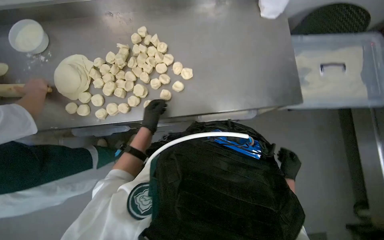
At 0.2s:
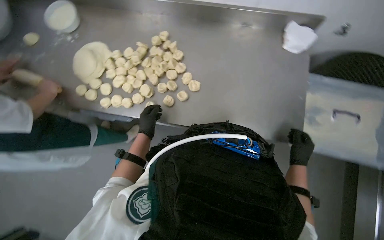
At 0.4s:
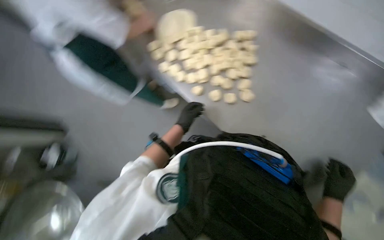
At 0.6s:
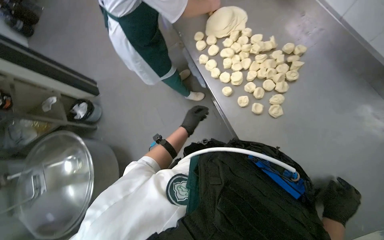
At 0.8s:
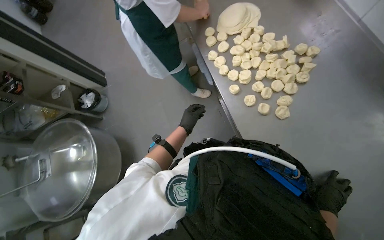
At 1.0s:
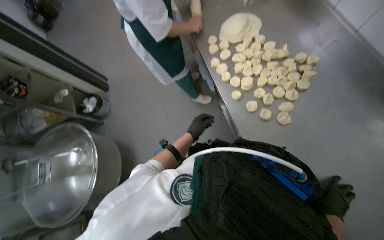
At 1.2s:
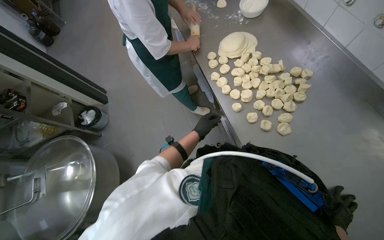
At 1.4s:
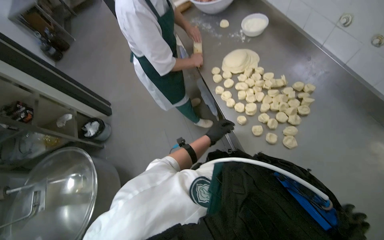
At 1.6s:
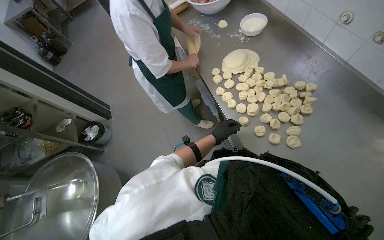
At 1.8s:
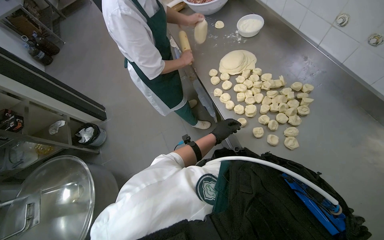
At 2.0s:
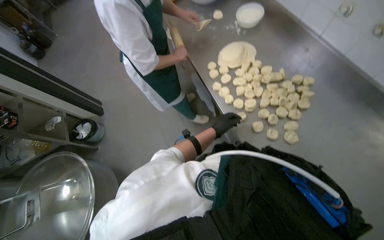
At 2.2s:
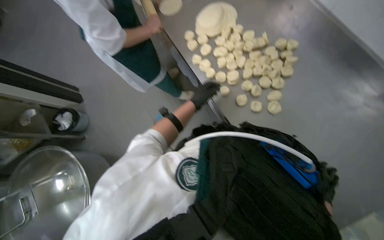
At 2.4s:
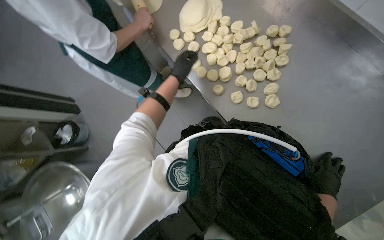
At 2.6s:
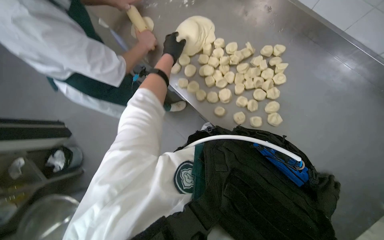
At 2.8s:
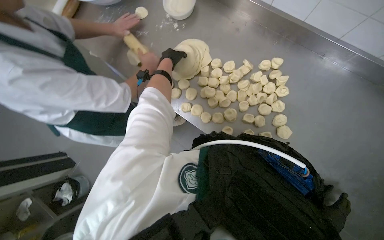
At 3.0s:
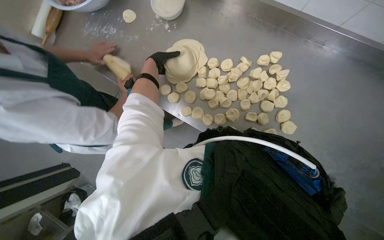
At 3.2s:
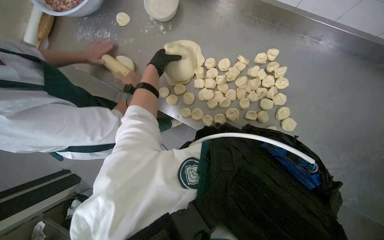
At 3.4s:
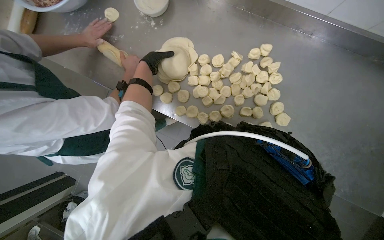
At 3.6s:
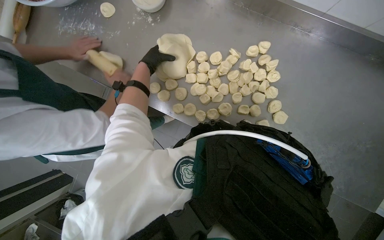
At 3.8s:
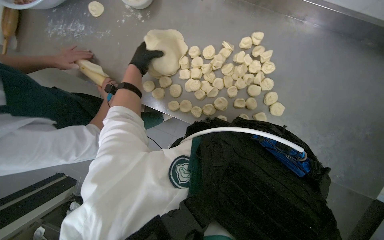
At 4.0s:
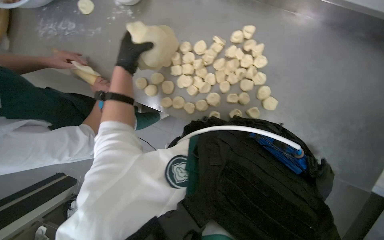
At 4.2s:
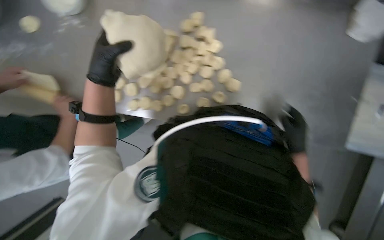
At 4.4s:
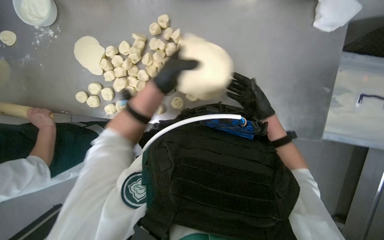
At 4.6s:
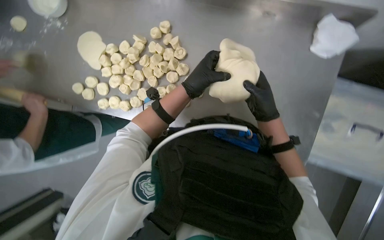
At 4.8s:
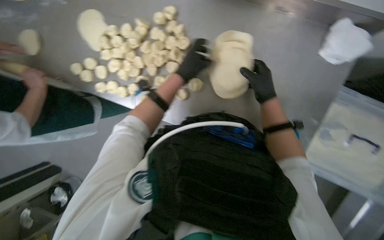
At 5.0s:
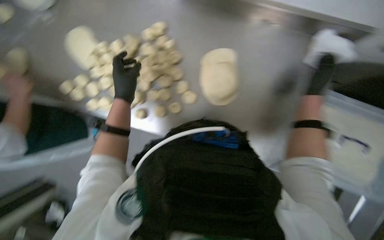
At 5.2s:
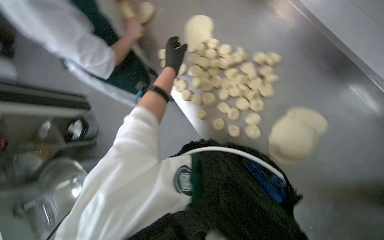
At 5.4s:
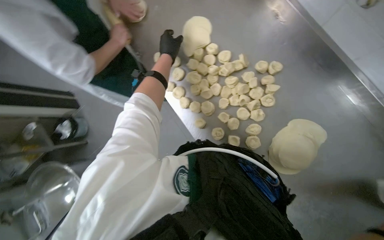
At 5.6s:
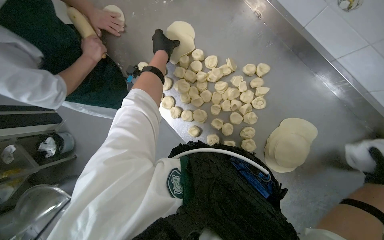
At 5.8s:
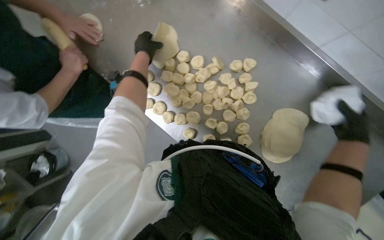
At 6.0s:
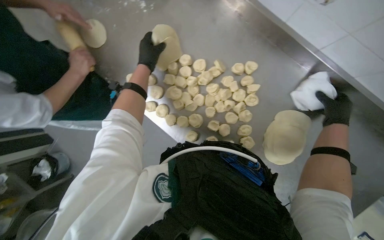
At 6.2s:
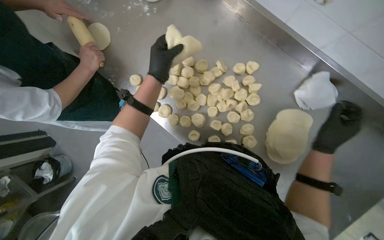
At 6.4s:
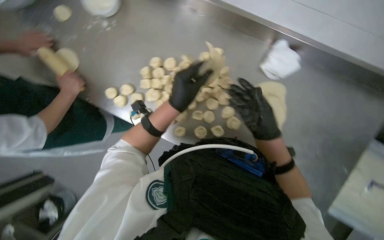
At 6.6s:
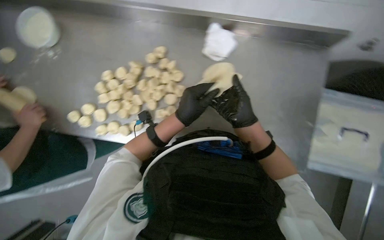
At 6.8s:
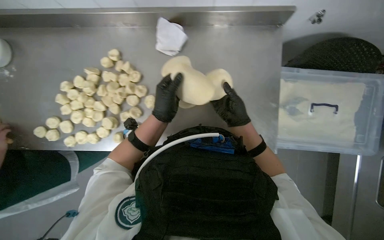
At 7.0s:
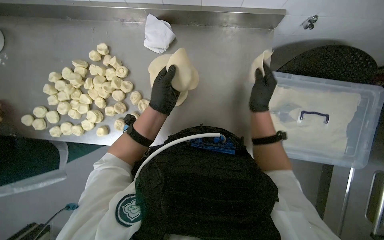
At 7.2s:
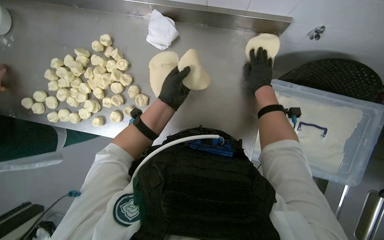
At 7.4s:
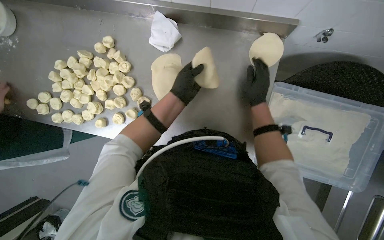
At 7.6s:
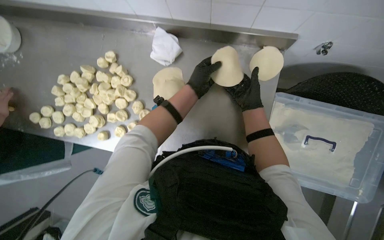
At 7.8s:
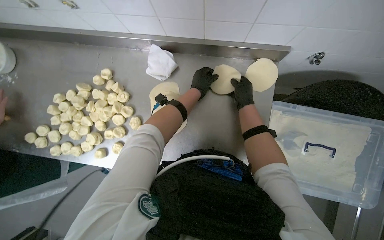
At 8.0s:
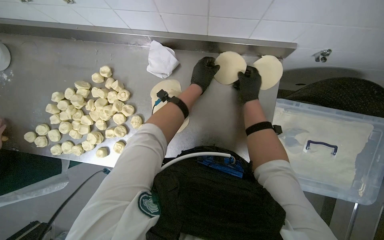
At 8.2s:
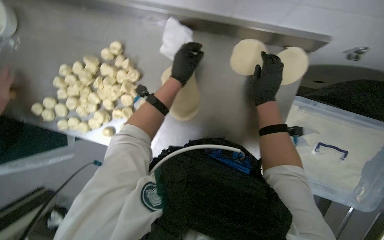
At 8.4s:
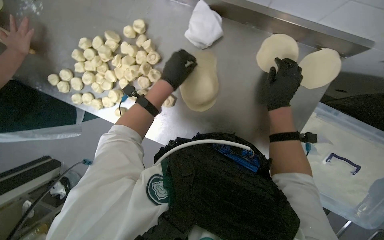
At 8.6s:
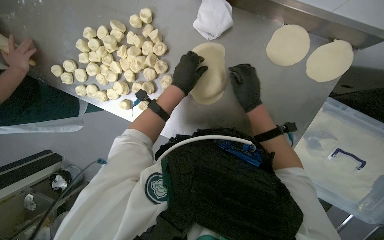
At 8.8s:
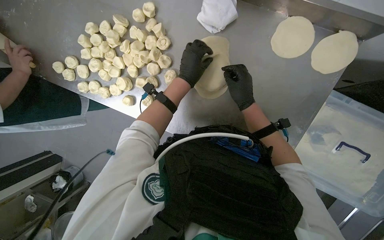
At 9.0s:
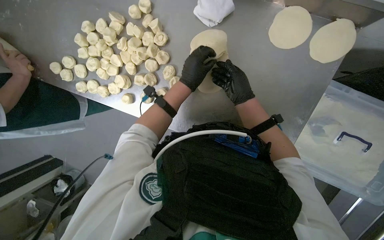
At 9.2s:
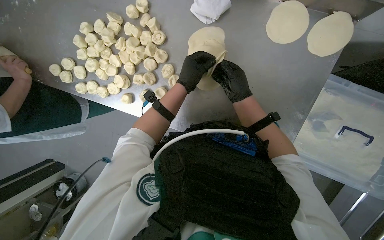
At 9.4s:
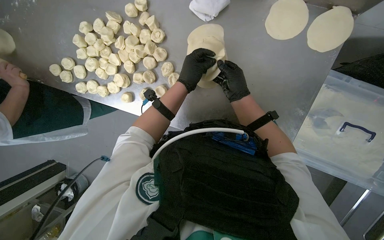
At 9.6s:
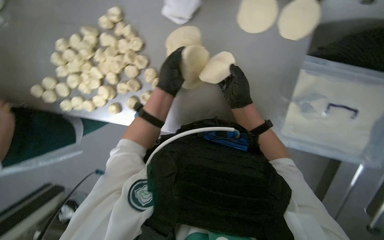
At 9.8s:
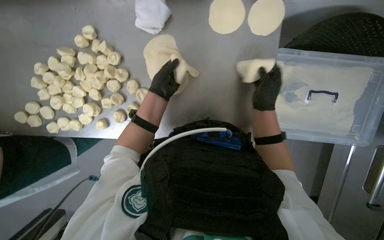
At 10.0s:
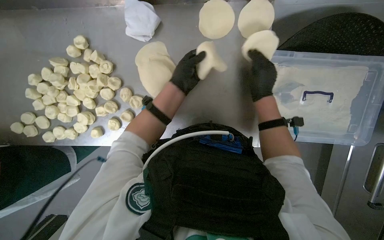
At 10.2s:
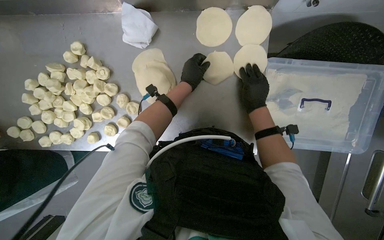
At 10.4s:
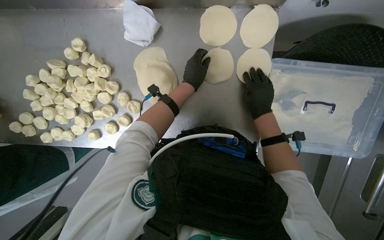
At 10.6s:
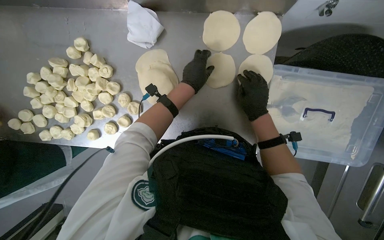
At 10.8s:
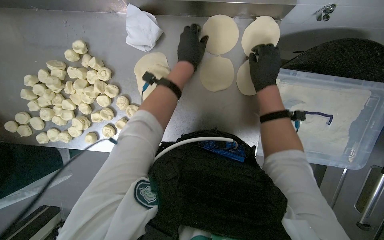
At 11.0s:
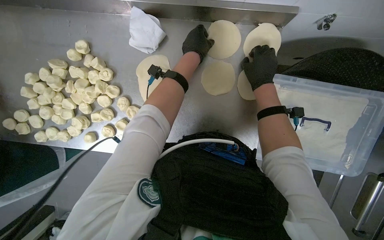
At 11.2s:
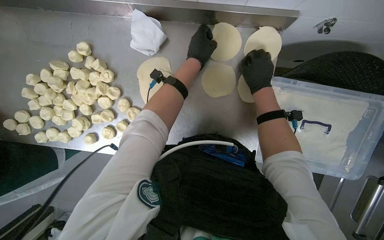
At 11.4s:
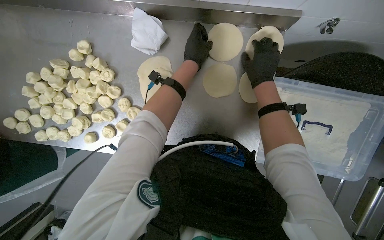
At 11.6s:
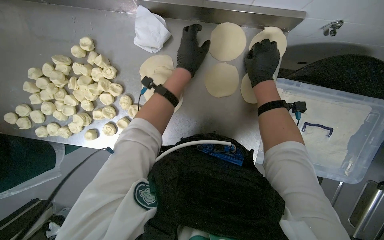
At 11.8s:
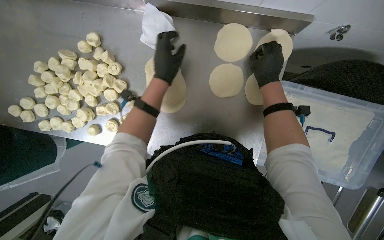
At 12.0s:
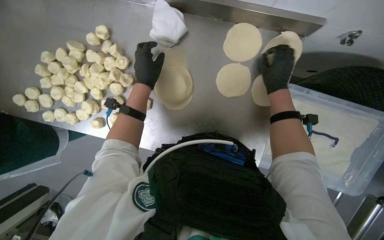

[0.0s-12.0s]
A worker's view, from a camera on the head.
Job: preparing food.
The whole recording: Flattening dough portions. The worker flattens dough portions by hand and arranges them on a tray.
0.0s to 1.6s: The wearer looks about 75 degrees further to the left.
1.6s to 3.0s: The scene turns approximately 35 degrees counterclockwise in the picture. The left hand travels up the picture by some 50 cm.
3.0s to 4.4s: The head rotates approximately 35 degrees to the right. The wearer looks approximately 15 degrees further downward.
4.4s to 6.0s: The view tips upward by about 15 degrees. The scene rotates clockwise by about 40 degrees.
6.0s to 7.6s: The camera is carried roughly 50 cm. Everything in view rotates about 30 degrees counterclockwise.
10.4s to 12.0s: The left hand heads to the left, covering approximately 20 cm. Meanwhile the right hand moves up the picture, about 15 cm.

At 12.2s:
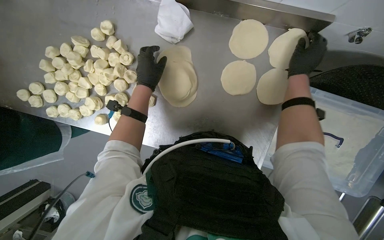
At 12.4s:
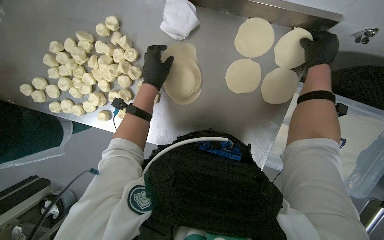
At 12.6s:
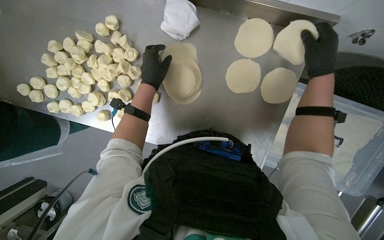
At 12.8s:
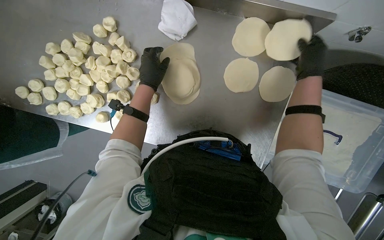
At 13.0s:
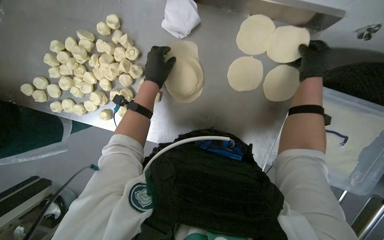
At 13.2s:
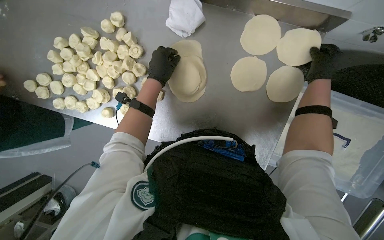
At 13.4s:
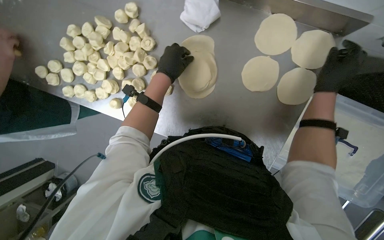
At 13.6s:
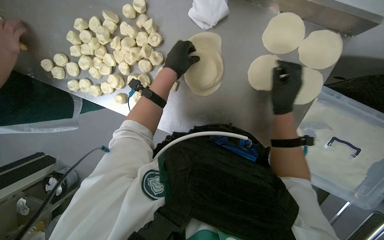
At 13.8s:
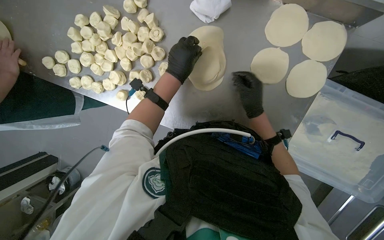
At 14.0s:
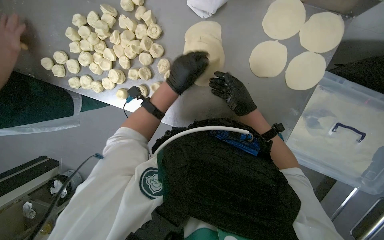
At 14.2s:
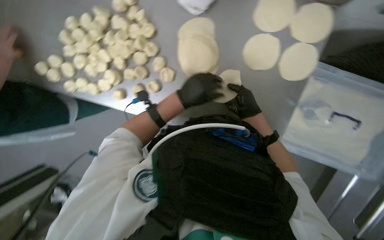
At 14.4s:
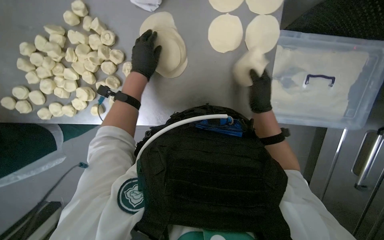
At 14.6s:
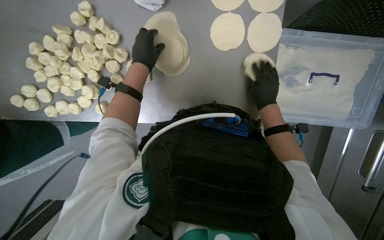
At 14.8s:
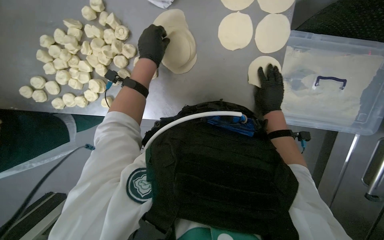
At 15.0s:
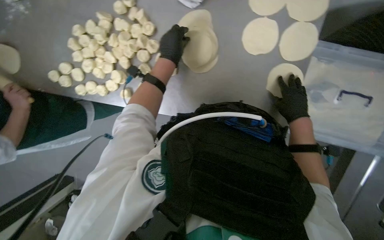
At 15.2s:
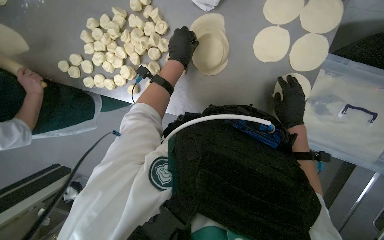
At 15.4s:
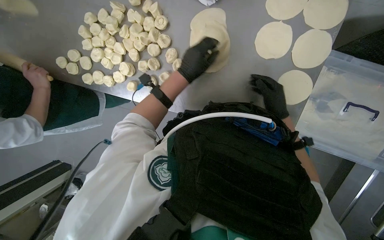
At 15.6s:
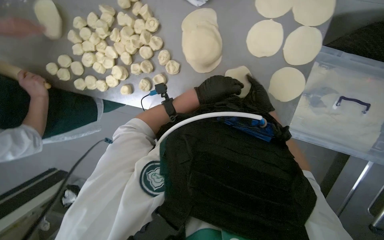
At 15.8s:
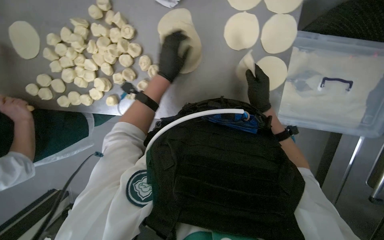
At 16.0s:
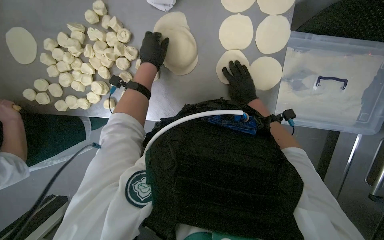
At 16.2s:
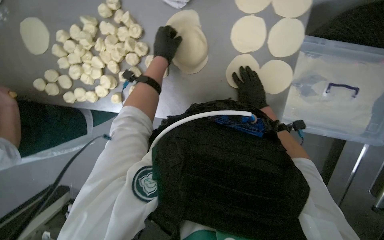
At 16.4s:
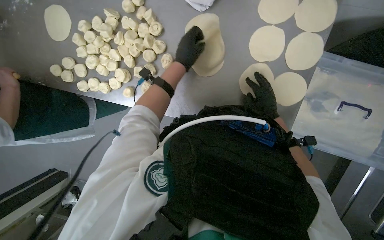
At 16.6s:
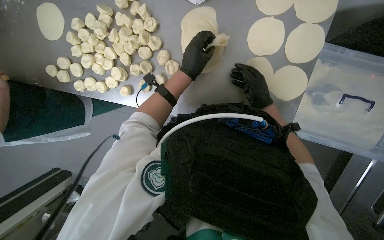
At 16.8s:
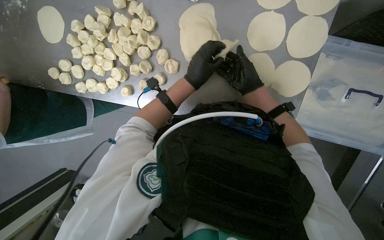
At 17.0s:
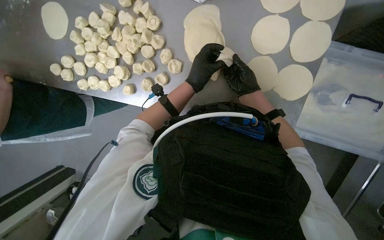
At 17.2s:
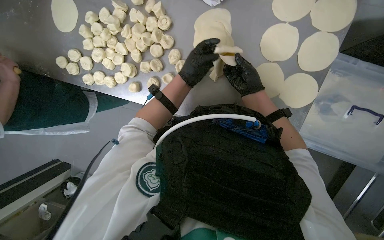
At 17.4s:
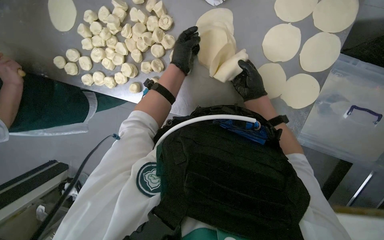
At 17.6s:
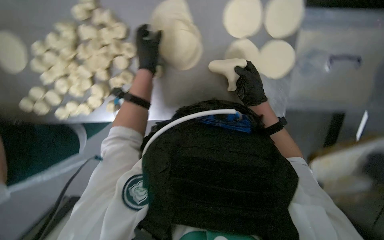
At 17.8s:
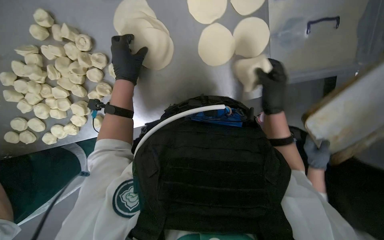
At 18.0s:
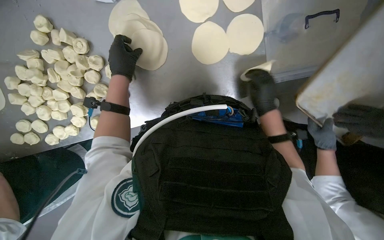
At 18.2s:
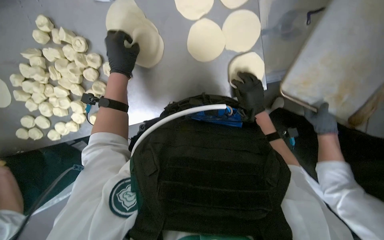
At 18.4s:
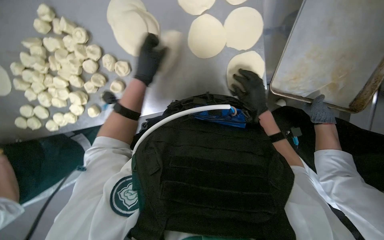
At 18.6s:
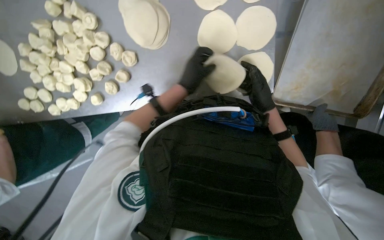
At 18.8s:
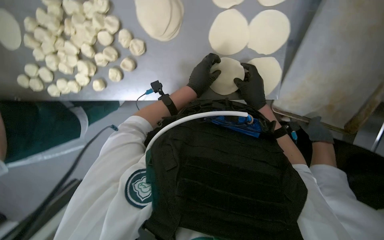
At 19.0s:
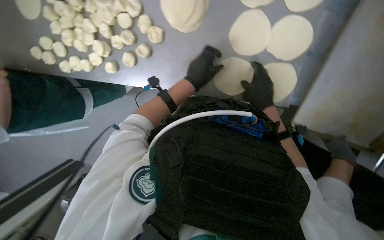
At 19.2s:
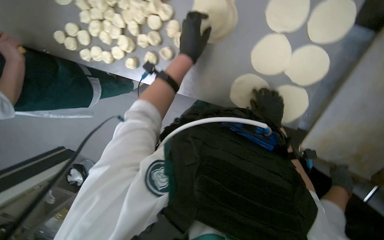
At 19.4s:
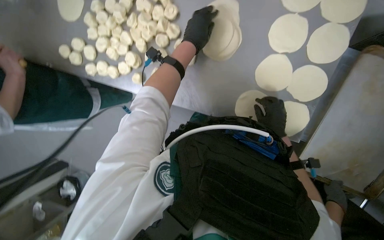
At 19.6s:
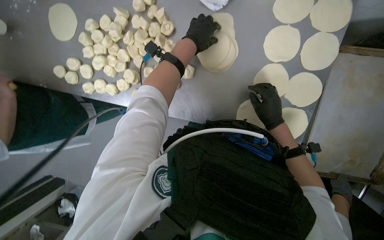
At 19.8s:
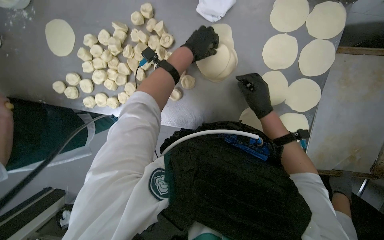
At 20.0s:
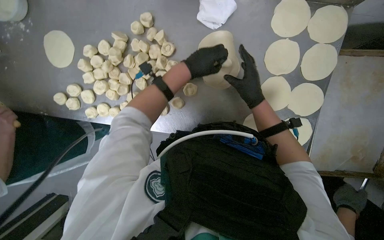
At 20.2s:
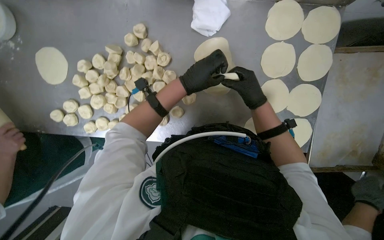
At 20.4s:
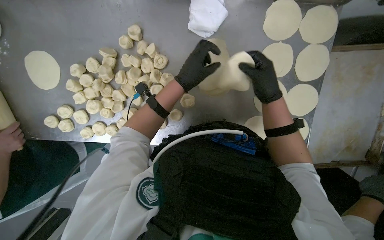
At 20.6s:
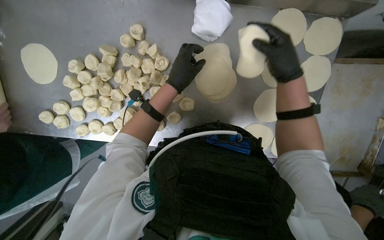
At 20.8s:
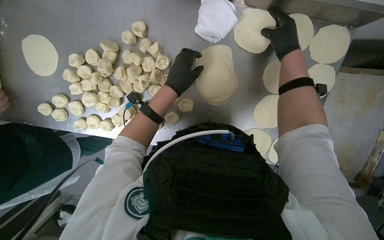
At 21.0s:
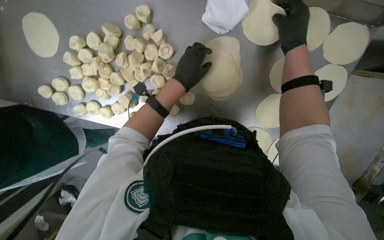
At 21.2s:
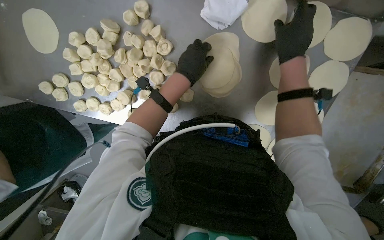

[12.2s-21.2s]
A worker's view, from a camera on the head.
Job: preparing food.
The whole recording: Flattening dough portions. The worker flattens dough portions by hand and arranges them on a tray.
12.2s to 13.8s: The right hand shifts about 25 cm to the left and down the picture.
13.8s to 15.2s: The right hand heads to the right, covering about 10 cm.
15.2s to 16.6s: The right hand heads to the left, covering roughly 10 cm.
16.6s to 18.2s: Everything in view rotates approximately 25 degrees counterclockwise.
18.2s to 19.8s: The camera pitches upward, by approximately 15 degrees. Everything in view rotates approximately 30 degrees clockwise.
19.8s to 21.2s: The right hand moves up the picture, roughly 25 cm.
